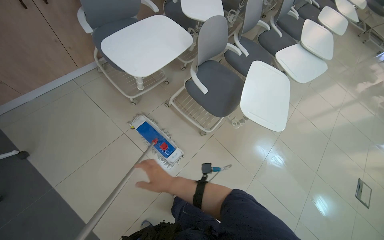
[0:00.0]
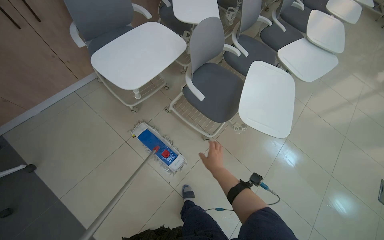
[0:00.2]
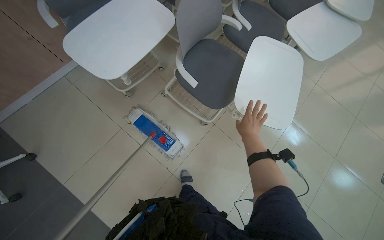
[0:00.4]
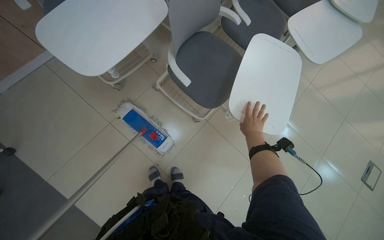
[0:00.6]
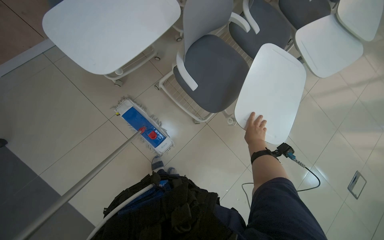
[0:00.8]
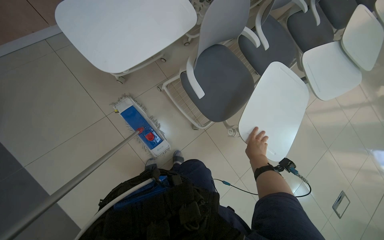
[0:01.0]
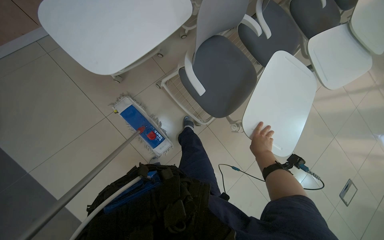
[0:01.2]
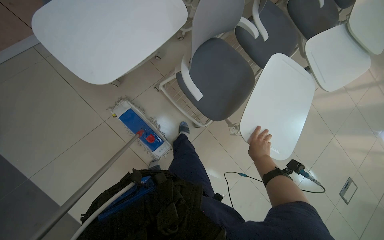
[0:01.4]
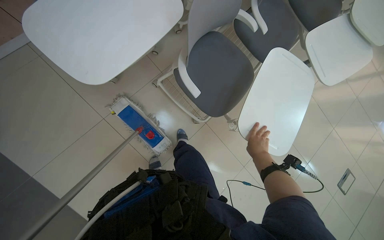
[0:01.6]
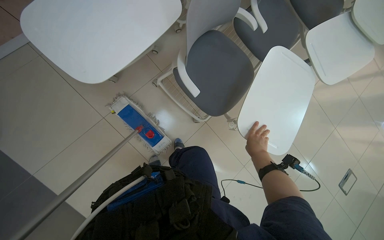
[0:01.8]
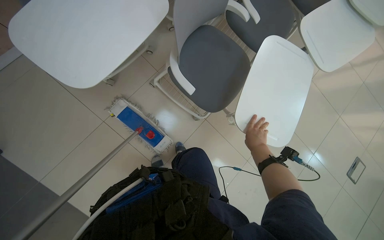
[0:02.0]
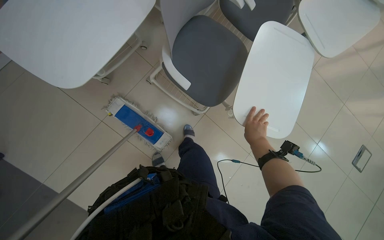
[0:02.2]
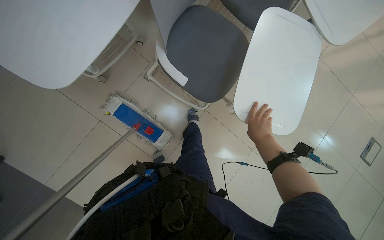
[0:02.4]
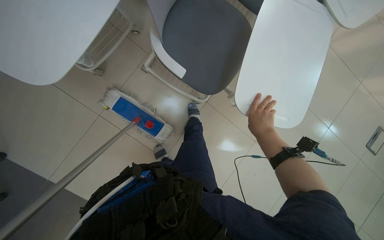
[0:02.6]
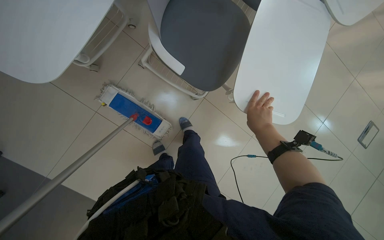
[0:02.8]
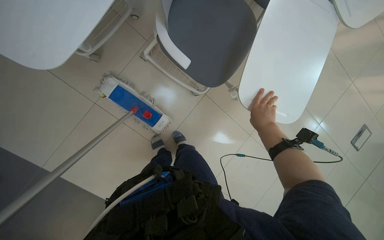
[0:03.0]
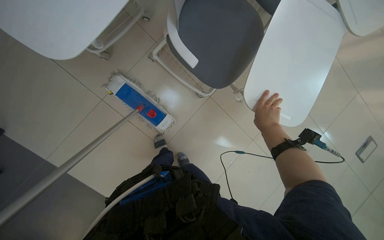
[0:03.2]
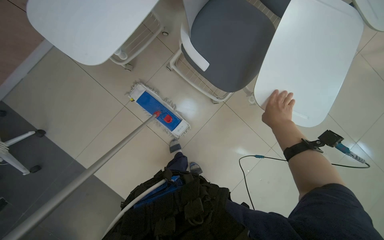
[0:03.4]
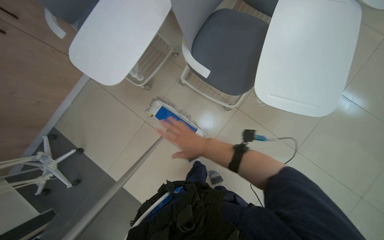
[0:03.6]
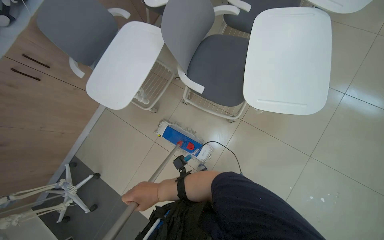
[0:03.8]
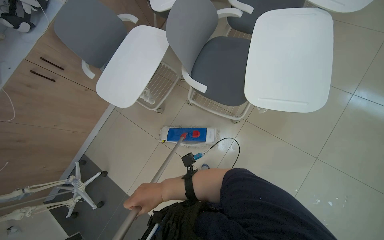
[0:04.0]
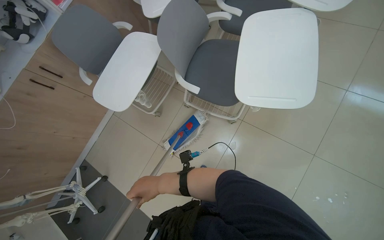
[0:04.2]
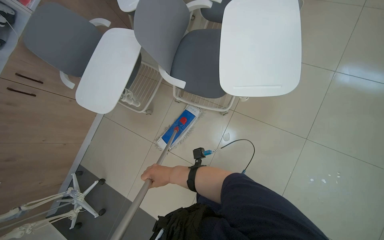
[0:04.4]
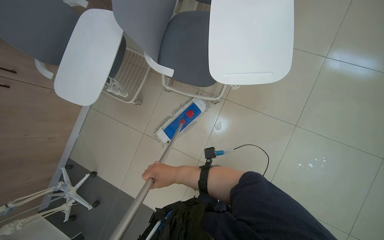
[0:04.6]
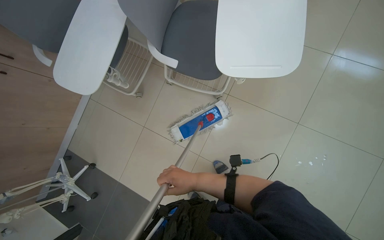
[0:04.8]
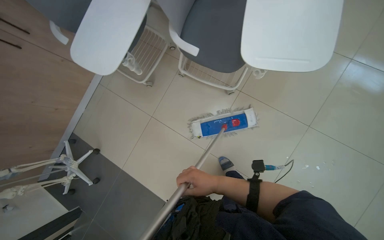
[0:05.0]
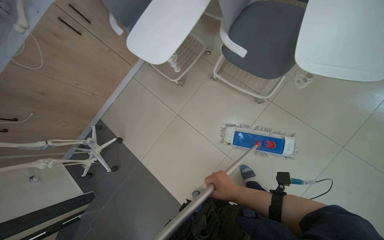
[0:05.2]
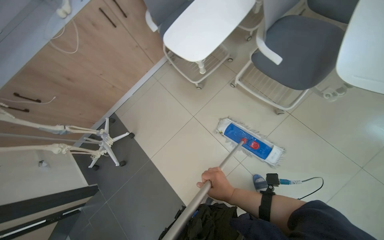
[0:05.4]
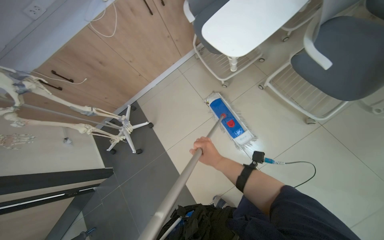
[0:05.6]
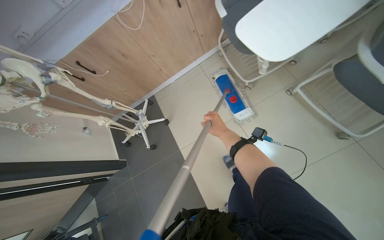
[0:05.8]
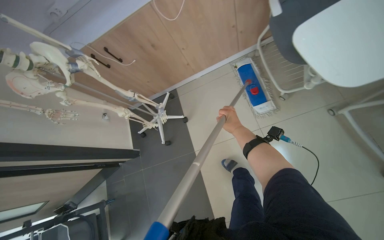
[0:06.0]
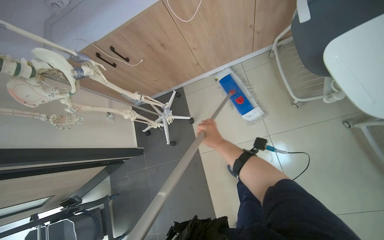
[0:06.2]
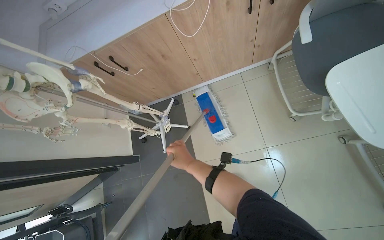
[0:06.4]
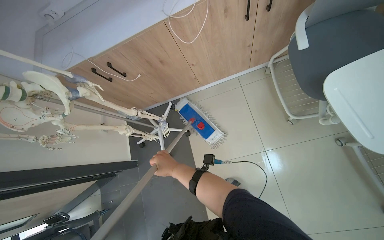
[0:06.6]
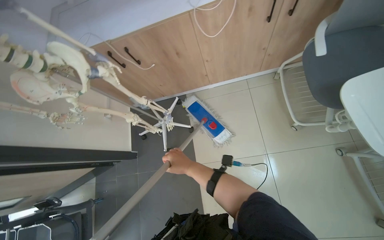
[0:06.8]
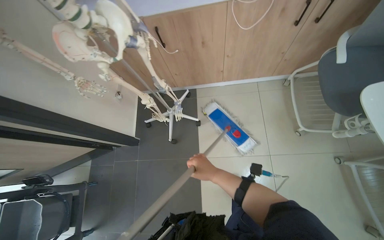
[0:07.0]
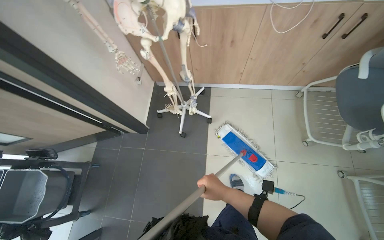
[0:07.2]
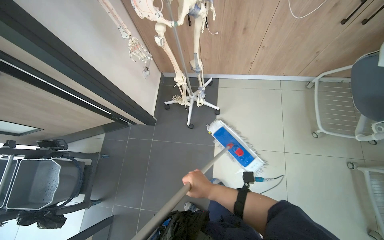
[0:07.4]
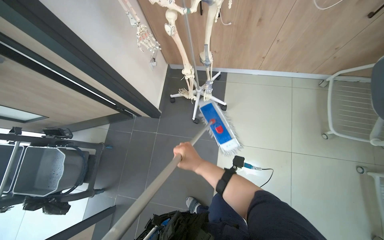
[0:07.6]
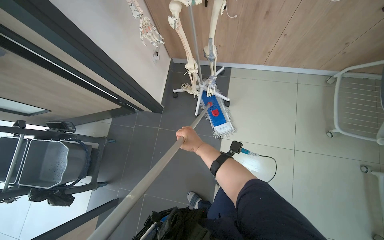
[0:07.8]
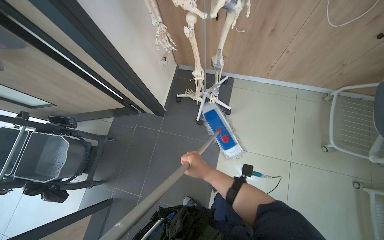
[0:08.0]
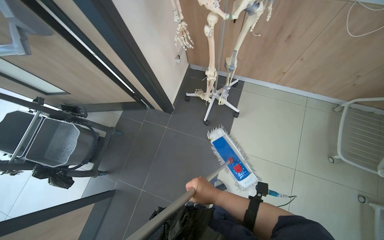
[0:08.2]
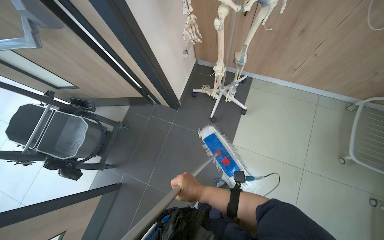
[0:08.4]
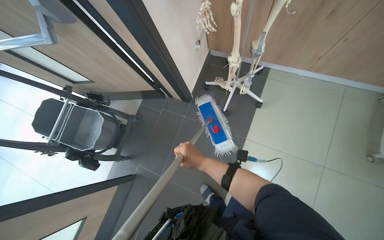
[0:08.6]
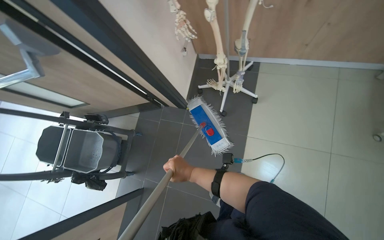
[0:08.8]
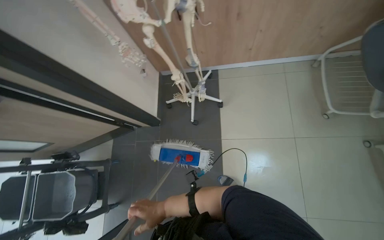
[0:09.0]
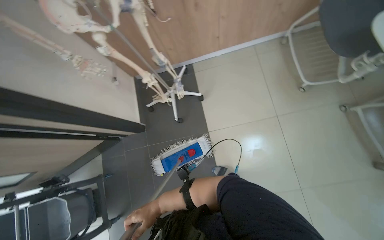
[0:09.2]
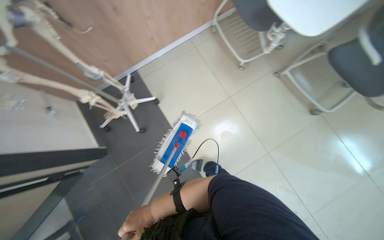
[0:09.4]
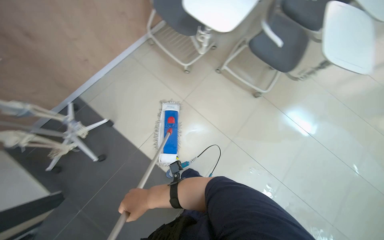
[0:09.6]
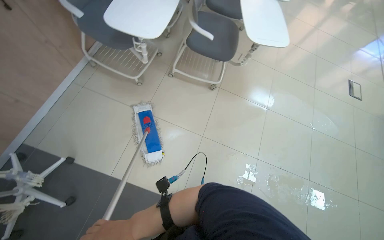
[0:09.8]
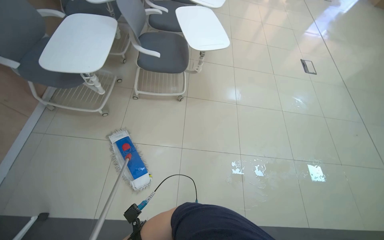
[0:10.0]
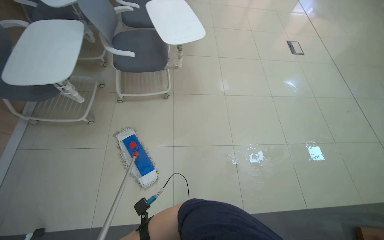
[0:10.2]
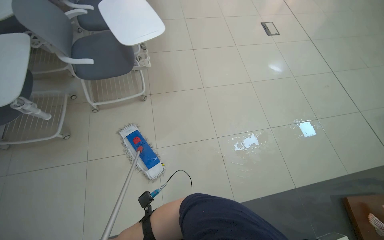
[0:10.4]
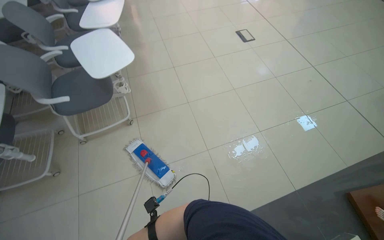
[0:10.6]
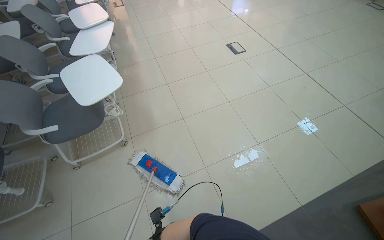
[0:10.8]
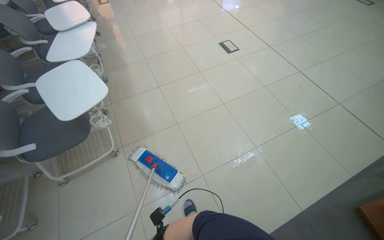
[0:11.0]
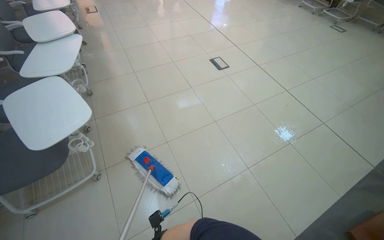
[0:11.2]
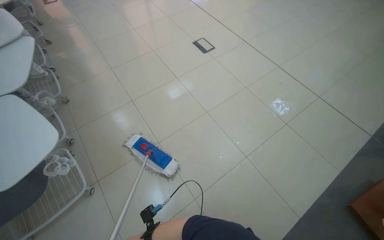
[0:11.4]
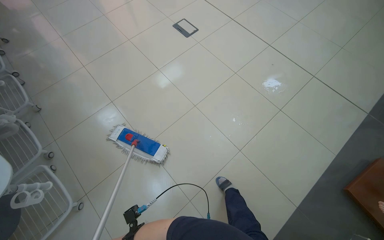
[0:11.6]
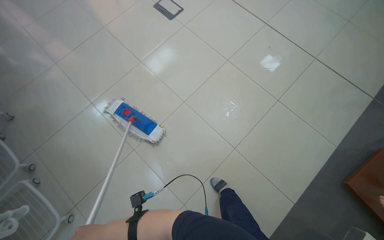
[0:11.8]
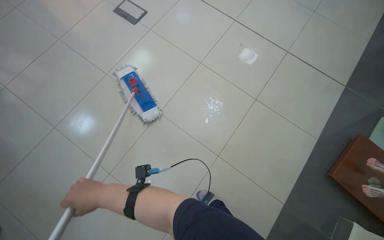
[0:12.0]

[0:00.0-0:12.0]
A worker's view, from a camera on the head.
Job: mopping floor.
The whole recording: Mopping the floor. The worker mops the tiled floor, periodically wringing the mop and opening/closing doors to access new areas.
0:00.0 to 0:01.6: The wearer looks roughly 20 degrees further downward. The right hand moves to the right and up the picture, about 50 cm.
0:03.0 to 0:04.4: The view swings about 25 degrees to the left. The wearer looks about 20 degrees further upward.
0:04.4 to 0:06.0: The camera travels about 70 cm. The wearer's head swings about 45 degrees to the left.
0:06.0 to 0:07.6: The camera travels to the left, about 50 cm. Everything in view rotates about 30 degrees clockwise.
0:07.6 to 0:09.0: The right hand moves to the left and down the picture, roughly 20 cm.
0:09.0 to 0:10.4: The camera travels roughly 60 cm. The head turns to the right by approximately 105 degrees.
0:10.4 to 0:12.0: The camera travels approximately 1 m. The head turns to the right by approximately 45 degrees.

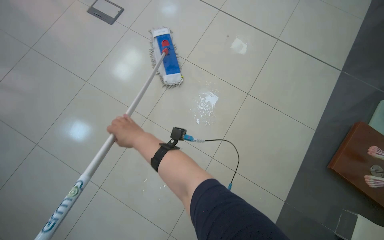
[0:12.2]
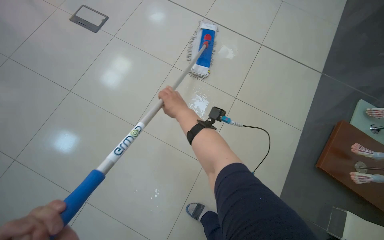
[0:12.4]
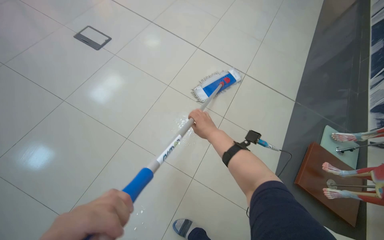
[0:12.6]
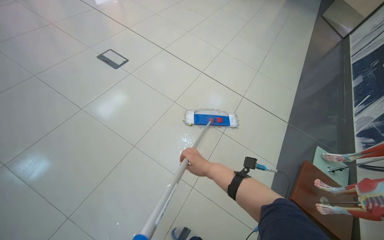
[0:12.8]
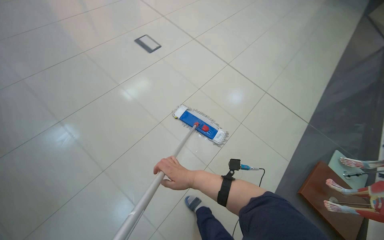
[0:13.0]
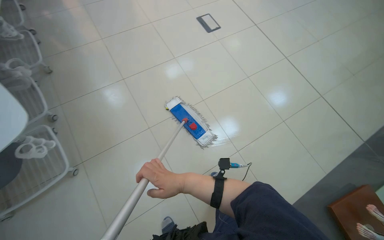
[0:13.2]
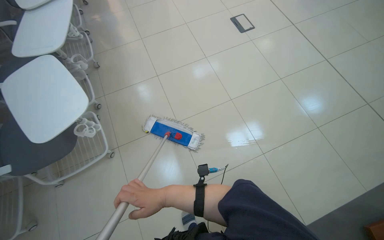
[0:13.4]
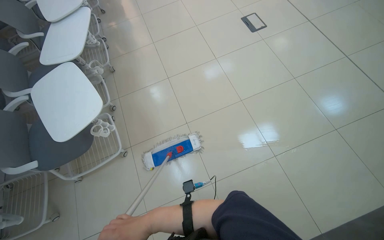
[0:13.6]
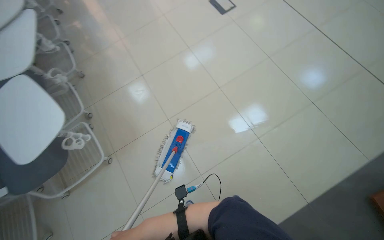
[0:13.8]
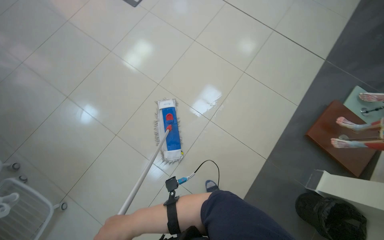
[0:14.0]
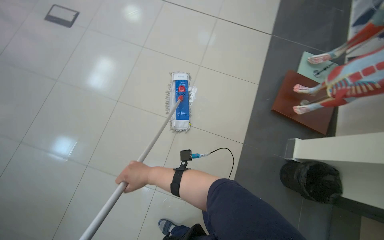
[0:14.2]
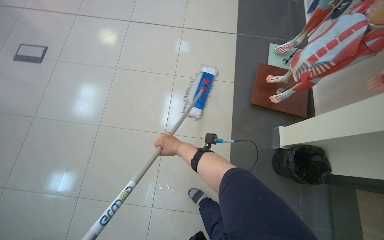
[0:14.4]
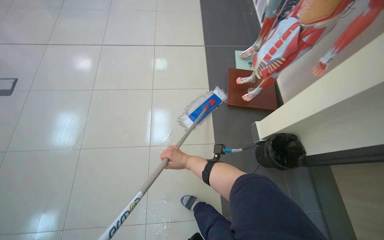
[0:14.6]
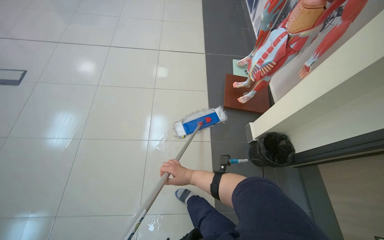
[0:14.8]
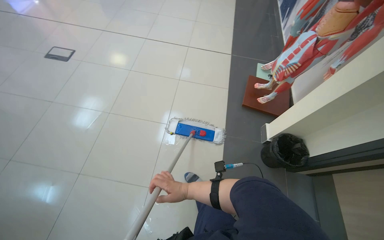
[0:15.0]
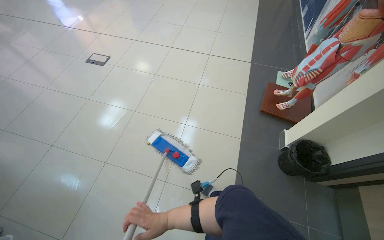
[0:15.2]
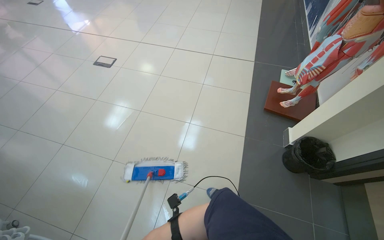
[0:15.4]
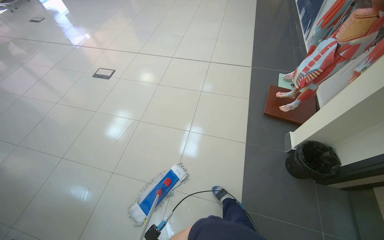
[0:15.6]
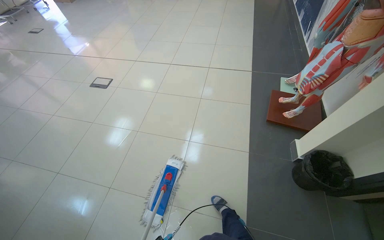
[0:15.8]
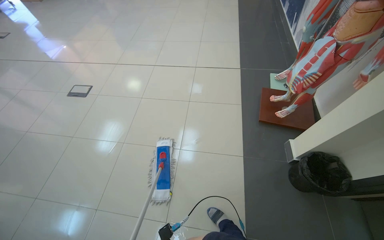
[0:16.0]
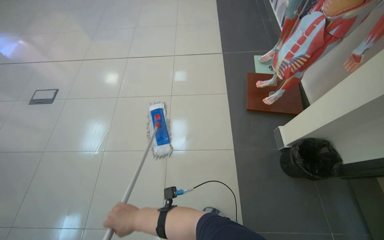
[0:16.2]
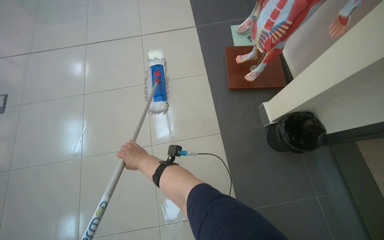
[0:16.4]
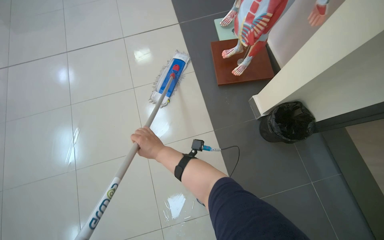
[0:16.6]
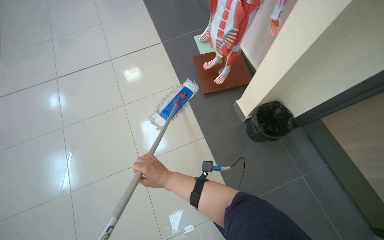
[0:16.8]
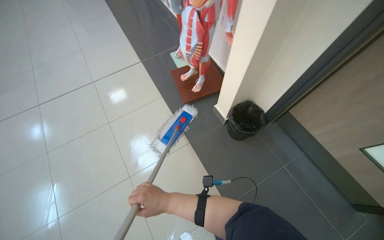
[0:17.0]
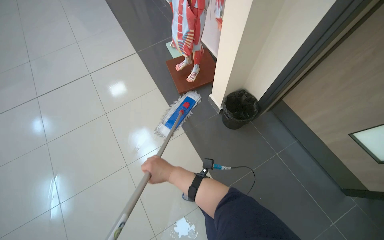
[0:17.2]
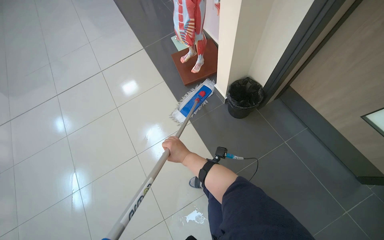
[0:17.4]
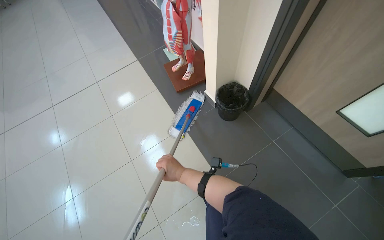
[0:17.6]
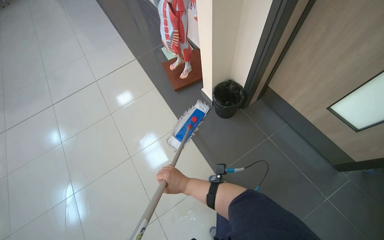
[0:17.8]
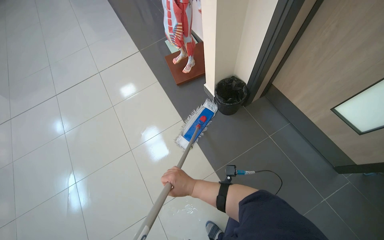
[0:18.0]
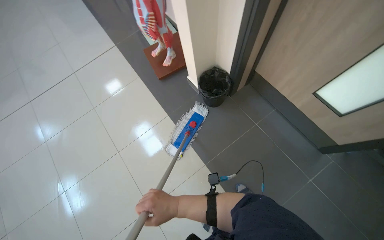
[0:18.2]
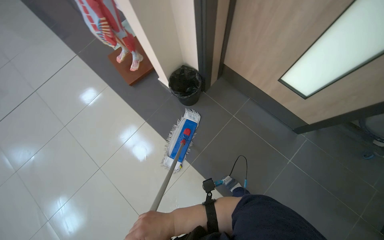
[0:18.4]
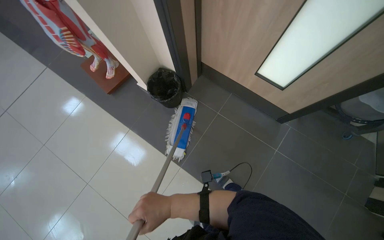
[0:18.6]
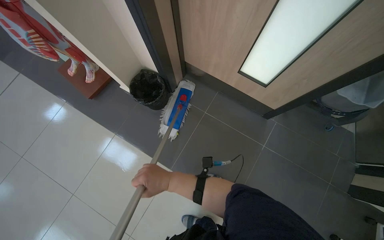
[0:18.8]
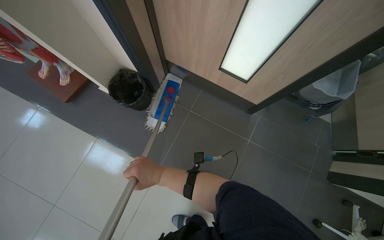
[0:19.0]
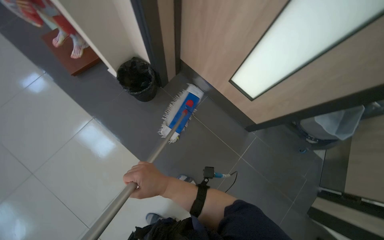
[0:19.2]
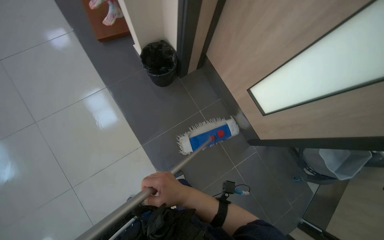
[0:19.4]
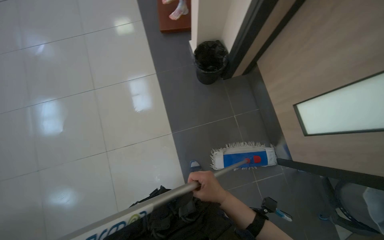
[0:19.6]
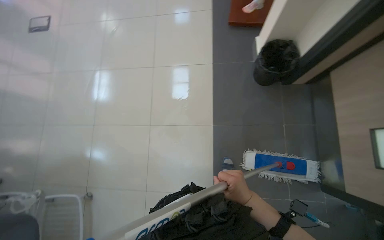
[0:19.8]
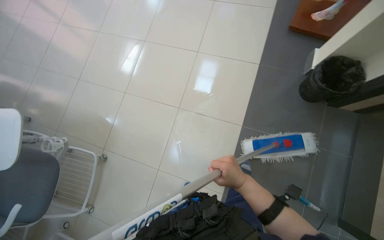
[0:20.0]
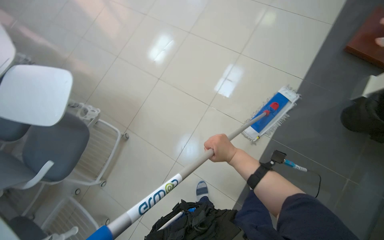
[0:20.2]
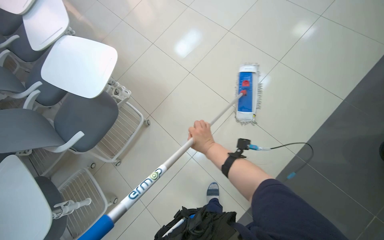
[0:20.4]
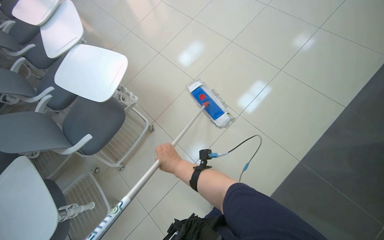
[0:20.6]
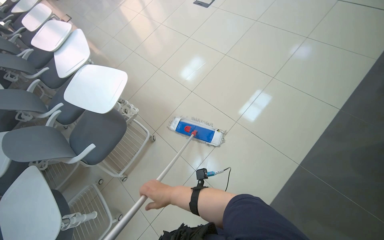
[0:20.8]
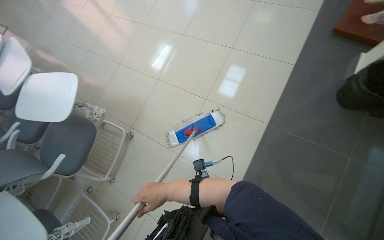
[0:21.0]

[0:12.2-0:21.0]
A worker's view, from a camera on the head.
Job: mopping floor.
The whole recording: Mopping the floor. The worker mops the tiled floor, periodically wringing the mop and opening/closing doors to access new areas.
0:12.2 to 0:13.6: The camera is carried approximately 60 cm. The wearer's head swings approximately 35 degrees to the left.
0:13.6 to 0:15.2: The wearer looks about 55 degrees further to the right.
0:15.2 to 0:16.6: The wearer moves about 60 cm. The wearer's head swings about 30 degrees to the right. The view tilts about 15 degrees downward.
0:16.6 to 0:18.0: The wearer moves some 50 cm.
0:19.6 to 0:21.0: The head rotates approximately 45 degrees to the left.
